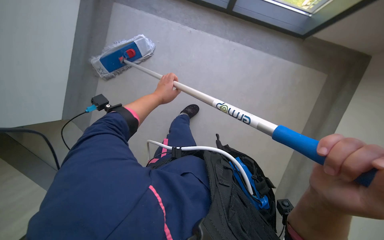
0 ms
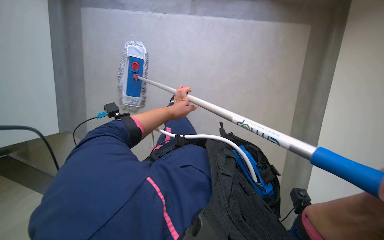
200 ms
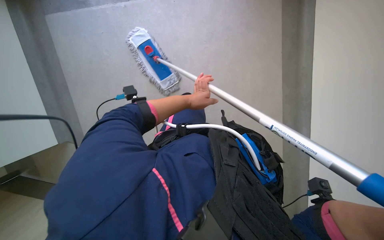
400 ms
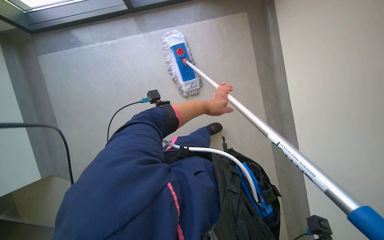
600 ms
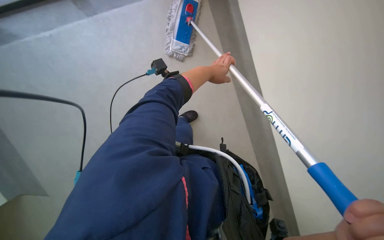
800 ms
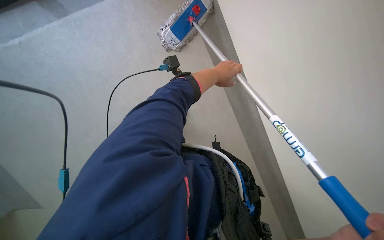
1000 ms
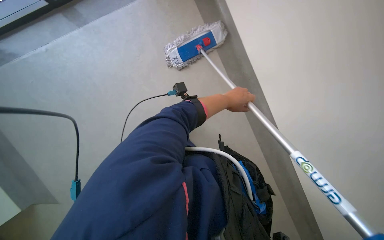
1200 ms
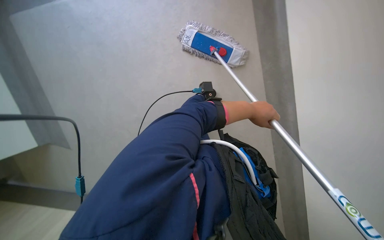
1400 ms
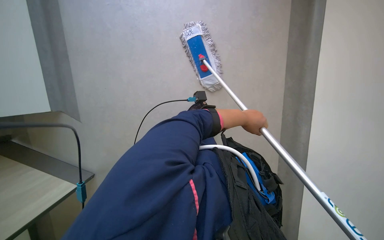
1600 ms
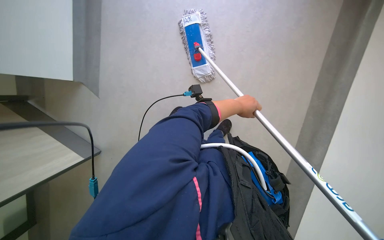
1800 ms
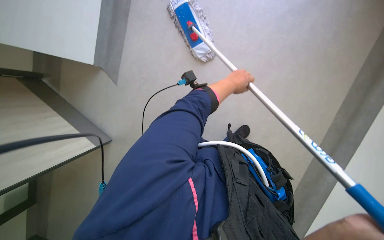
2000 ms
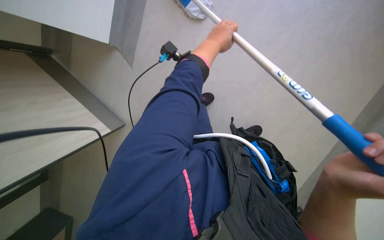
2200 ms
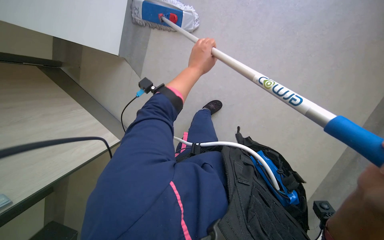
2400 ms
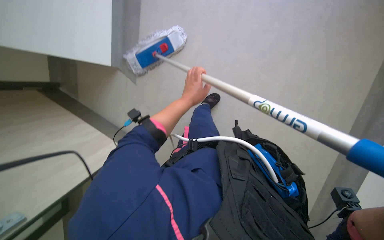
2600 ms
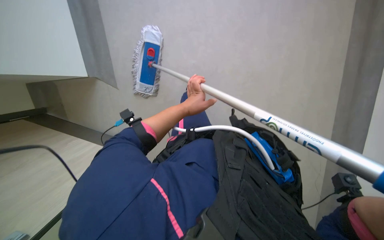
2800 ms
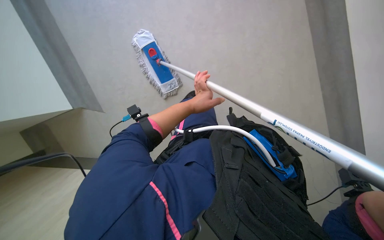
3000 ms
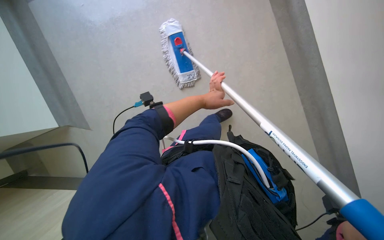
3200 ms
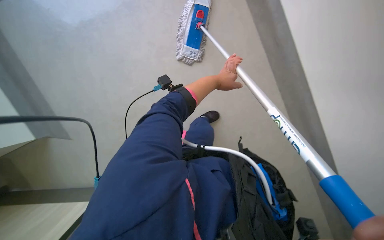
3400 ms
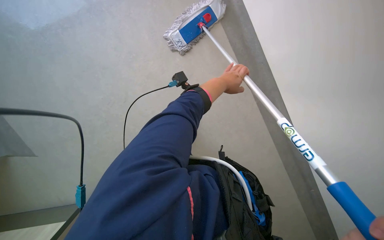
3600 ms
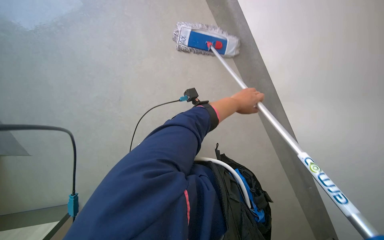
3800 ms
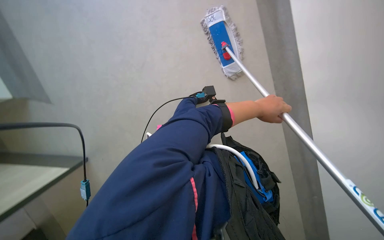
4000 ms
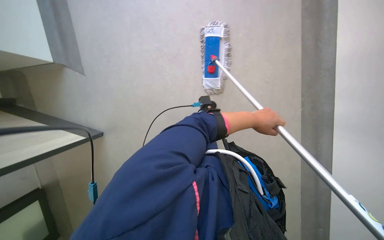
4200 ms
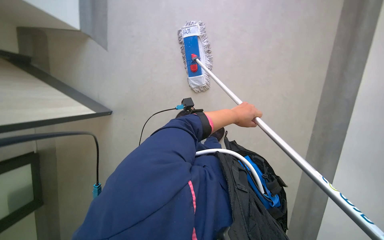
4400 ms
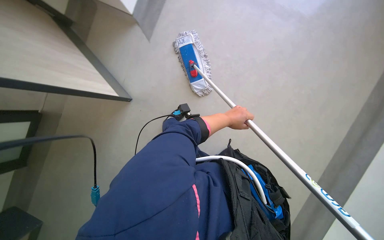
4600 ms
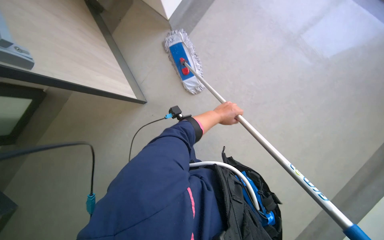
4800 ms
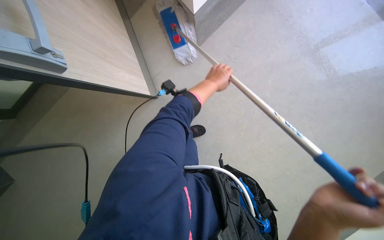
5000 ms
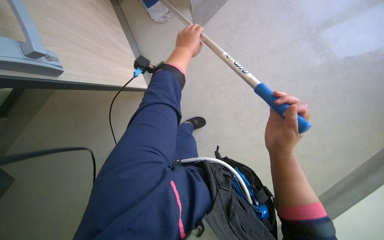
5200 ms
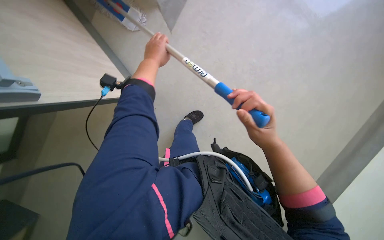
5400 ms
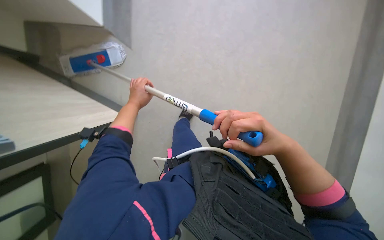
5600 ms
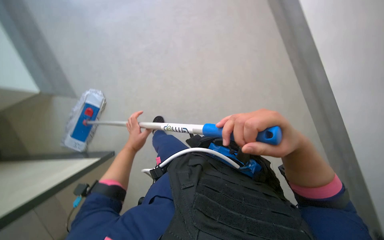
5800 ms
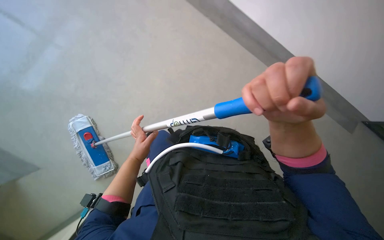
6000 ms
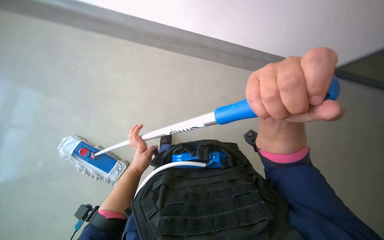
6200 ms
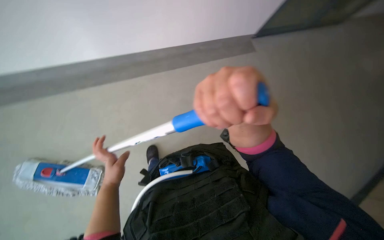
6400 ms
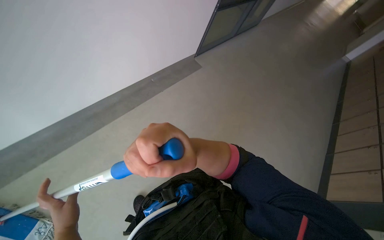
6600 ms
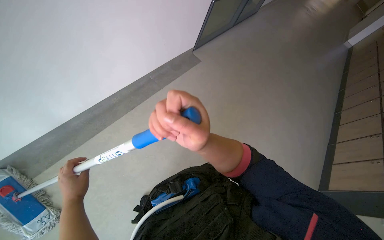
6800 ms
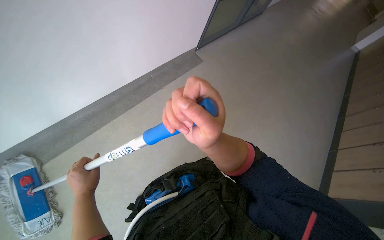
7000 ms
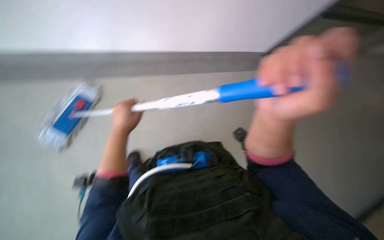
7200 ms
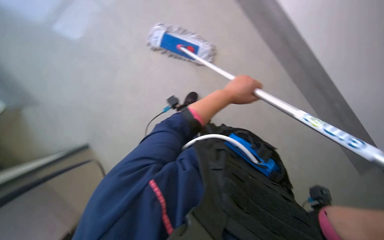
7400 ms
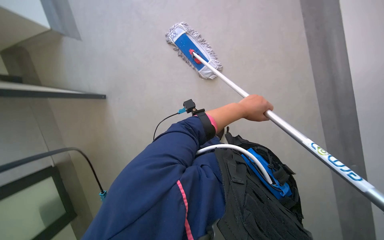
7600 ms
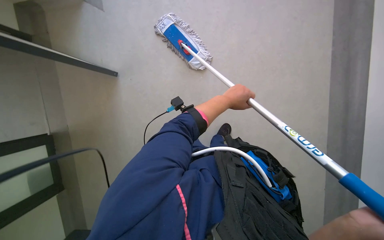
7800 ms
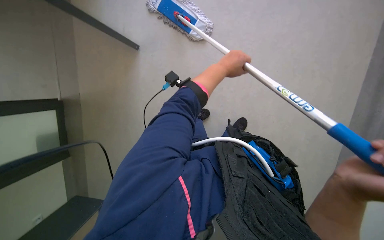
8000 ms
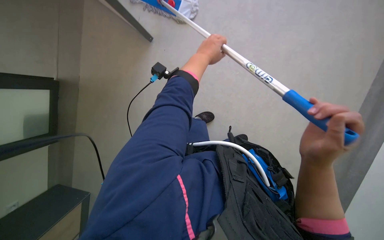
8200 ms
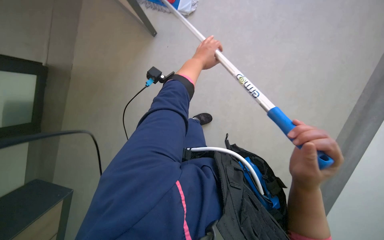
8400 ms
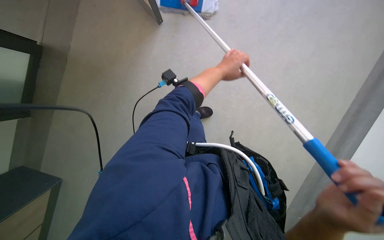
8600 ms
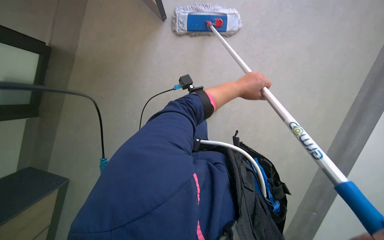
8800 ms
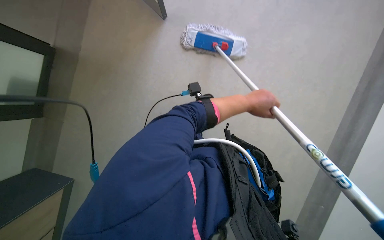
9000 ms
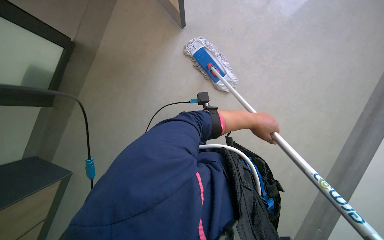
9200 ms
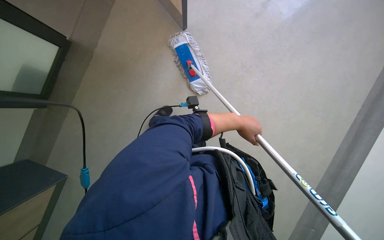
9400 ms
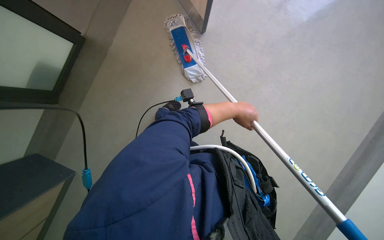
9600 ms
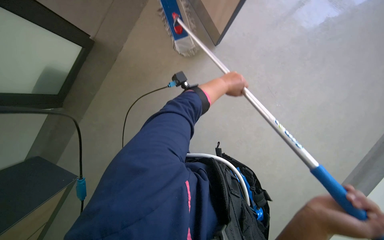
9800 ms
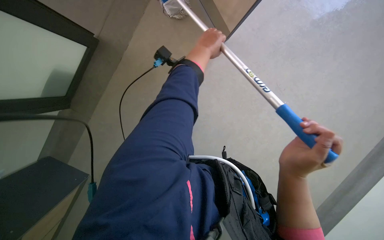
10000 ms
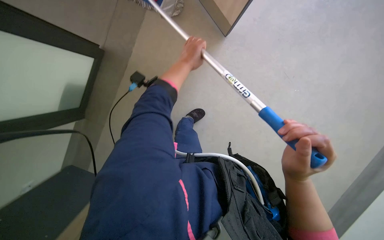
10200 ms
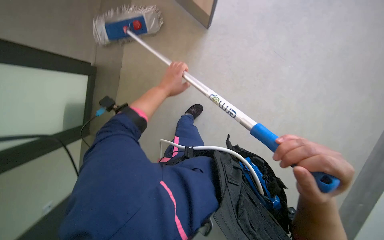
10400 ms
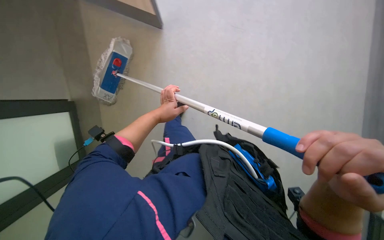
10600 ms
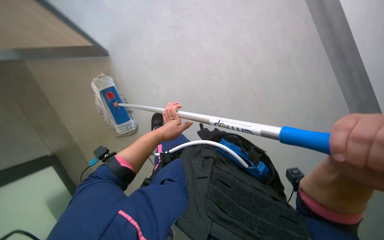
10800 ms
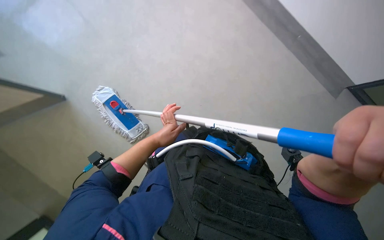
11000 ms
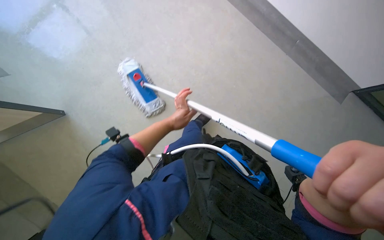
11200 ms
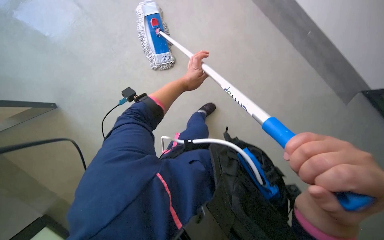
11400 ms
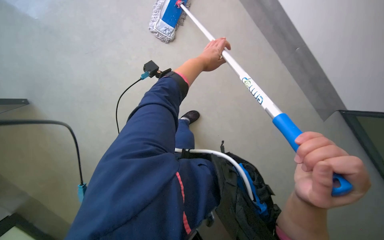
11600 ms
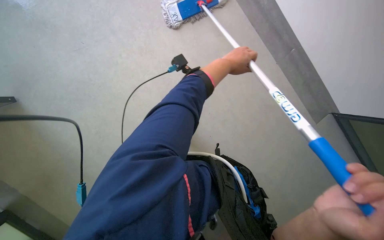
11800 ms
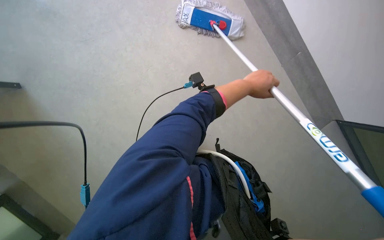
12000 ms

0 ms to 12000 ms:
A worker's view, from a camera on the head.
Job: wiping surfaces.
The whole recording: Mopping floor. The worker is mopping the floor using a long-handled mop. .
4400 ms to 6000 ms: Everything in view rotates roughly 40 degrees counterclockwise.
6000 ms to 7600 ms: The view swings some 20 degrees to the right.
7600 ms to 9000 ms: The left hand travels to the left and back again, approximately 15 cm each way.
9000 ms to 10400 ms: The view swings approximately 15 degrees to the left. The left hand heads to the left, covering about 25 cm.
10400 ms to 12000 ms: The camera is aimed approximately 15 degrees further to the left.

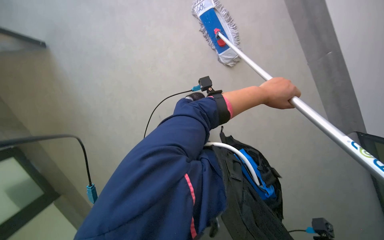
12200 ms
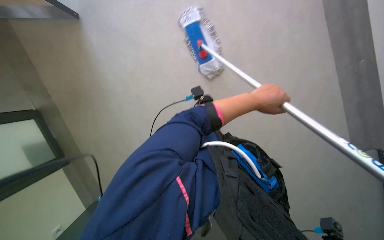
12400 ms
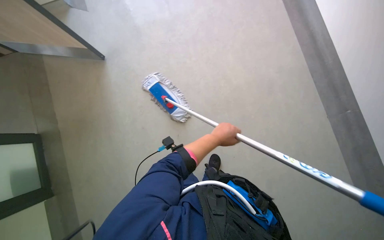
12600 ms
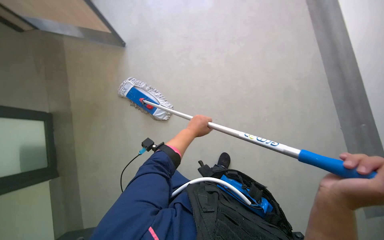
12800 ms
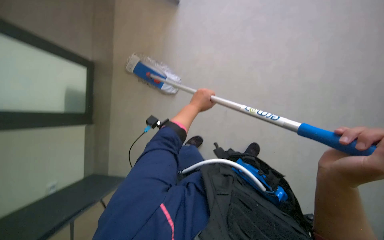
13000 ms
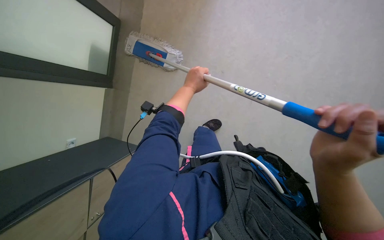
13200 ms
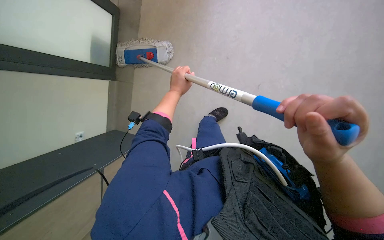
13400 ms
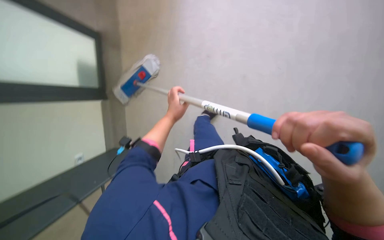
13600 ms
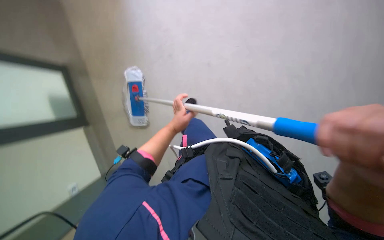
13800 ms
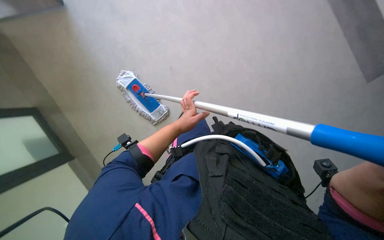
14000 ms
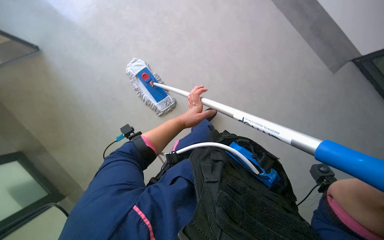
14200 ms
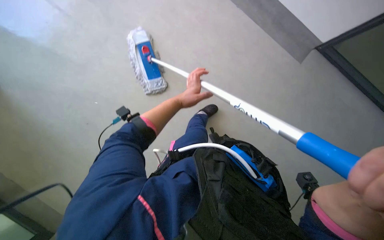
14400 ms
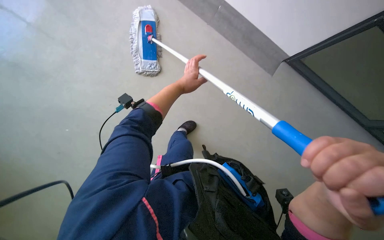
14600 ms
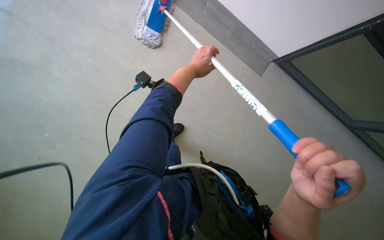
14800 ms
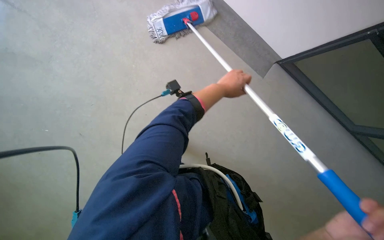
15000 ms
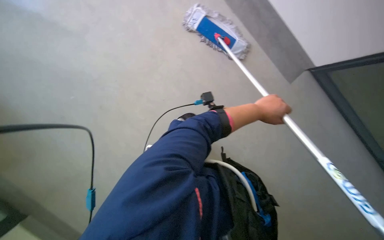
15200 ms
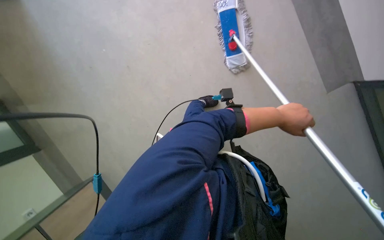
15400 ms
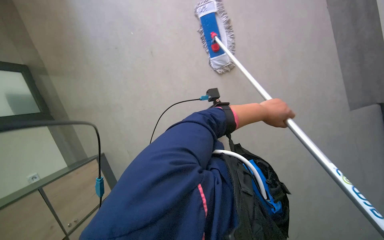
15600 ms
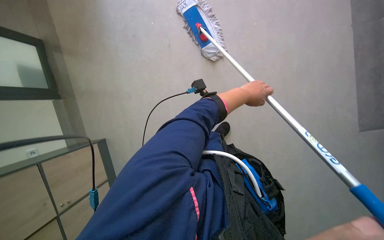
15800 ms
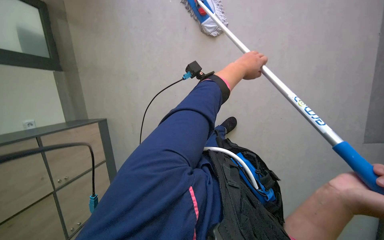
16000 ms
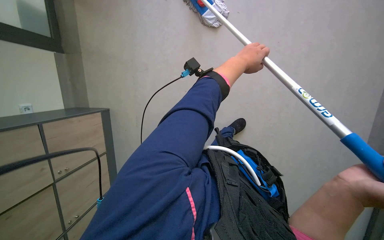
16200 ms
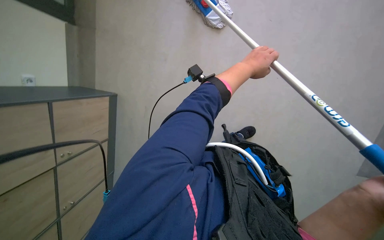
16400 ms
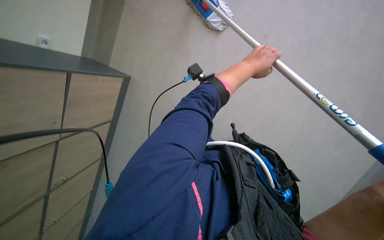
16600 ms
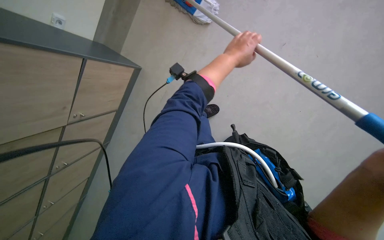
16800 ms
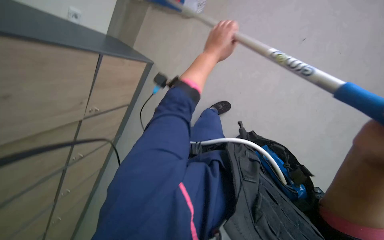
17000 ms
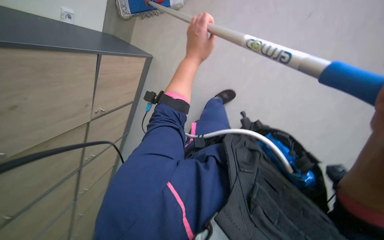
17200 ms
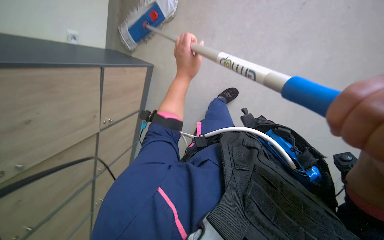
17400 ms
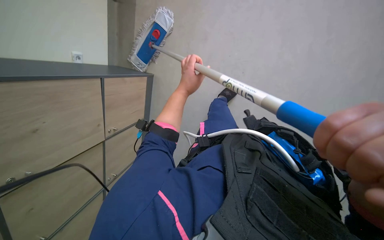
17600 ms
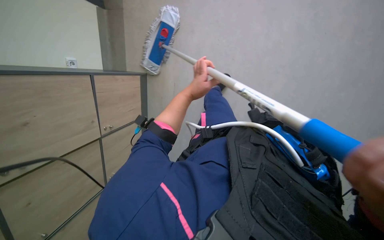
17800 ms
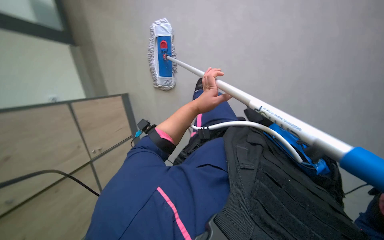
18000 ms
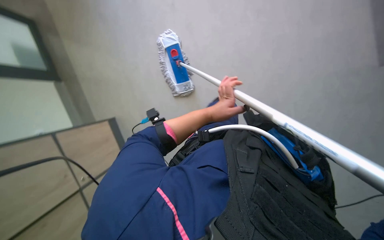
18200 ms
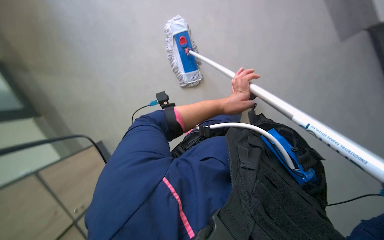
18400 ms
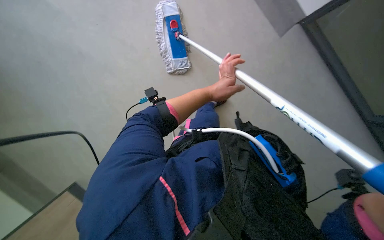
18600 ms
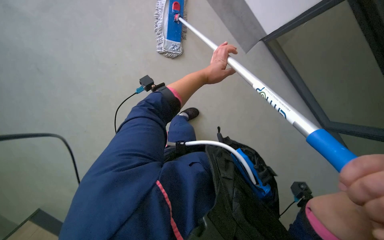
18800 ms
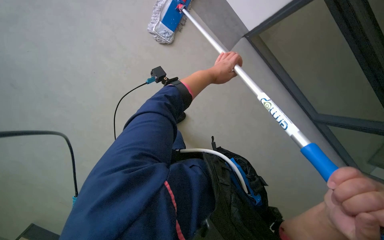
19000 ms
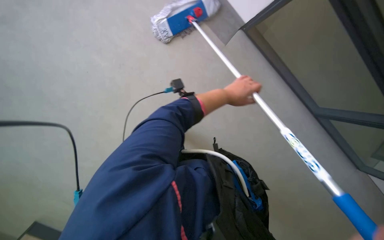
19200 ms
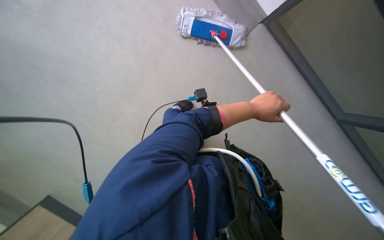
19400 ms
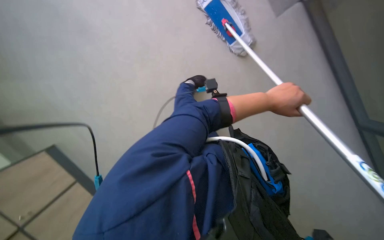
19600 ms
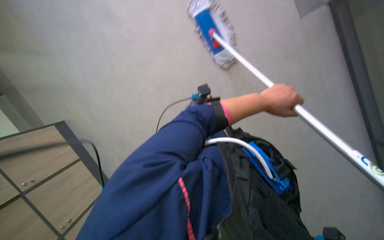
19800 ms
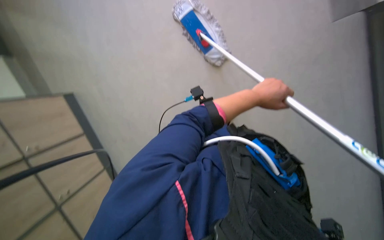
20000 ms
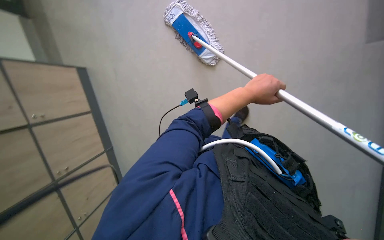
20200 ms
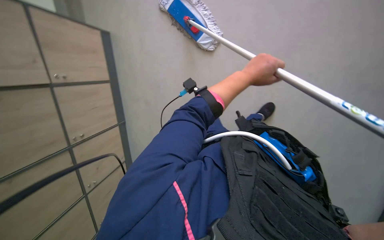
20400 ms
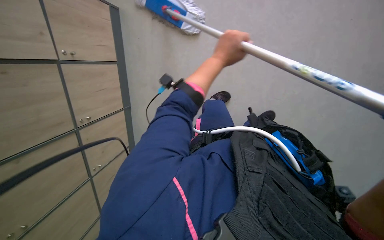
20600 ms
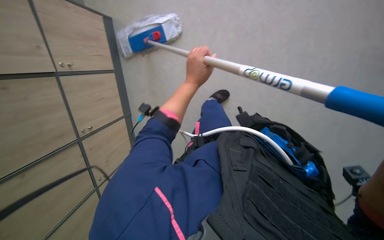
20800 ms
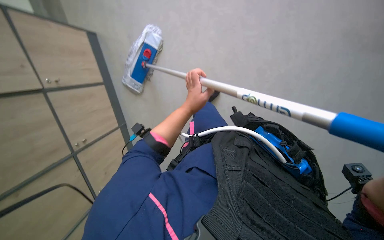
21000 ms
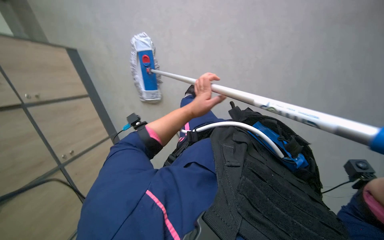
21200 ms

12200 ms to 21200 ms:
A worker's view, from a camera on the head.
Job: wiping surfaces.
The whole recording: Mopping floor. The worker is mopping the floor using a long-handled mop. .
12200 ms to 13800 ms: The view tips downward by some 15 degrees. Everything in view rotates roughly 30 degrees counterclockwise. The left hand heads down the picture, covering approximately 25 cm.
13800 ms to 15200 ms: The camera is aimed some 25 degrees further to the right. The scene turns about 40 degrees clockwise in the picture.
16600 ms to 18200 ms: The camera is aimed about 20 degrees further to the left. The scene rotates counterclockwise by about 25 degrees. The left hand travels farther from the camera and down the picture by roughly 25 cm.
18200 ms to 19800 ms: The left hand is displaced to the right by about 10 cm.
19800 ms to 21200 ms: The scene turns approximately 35 degrees counterclockwise in the picture. The left hand heads to the left, covering approximately 15 cm.
